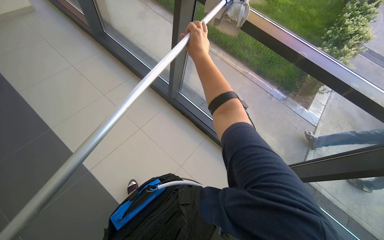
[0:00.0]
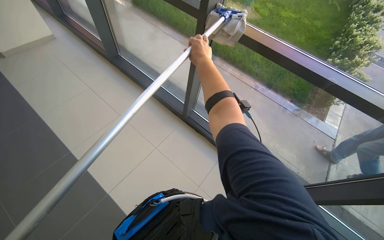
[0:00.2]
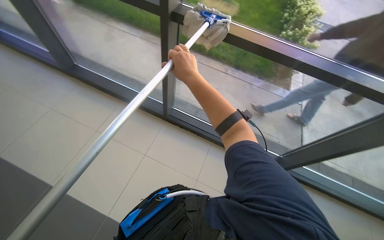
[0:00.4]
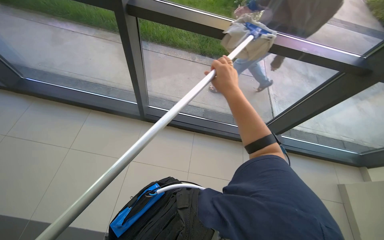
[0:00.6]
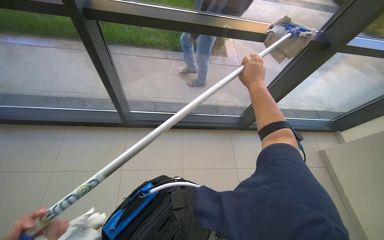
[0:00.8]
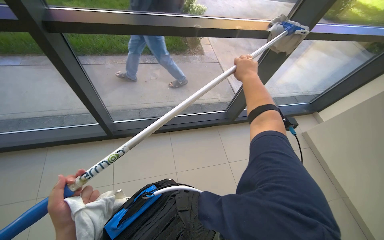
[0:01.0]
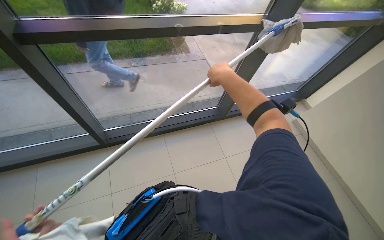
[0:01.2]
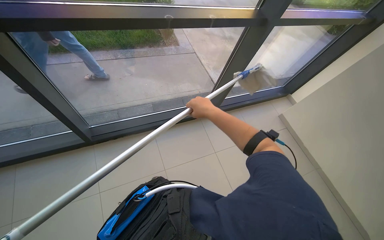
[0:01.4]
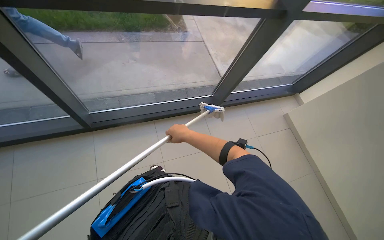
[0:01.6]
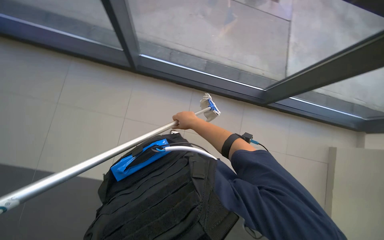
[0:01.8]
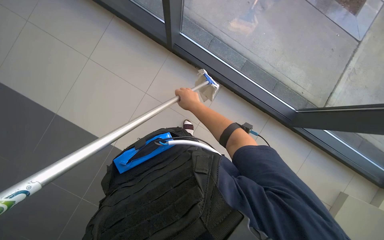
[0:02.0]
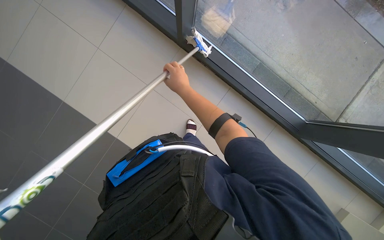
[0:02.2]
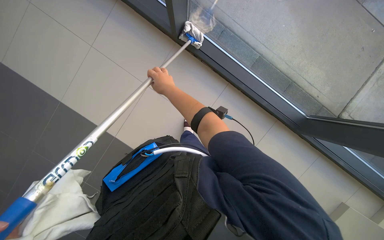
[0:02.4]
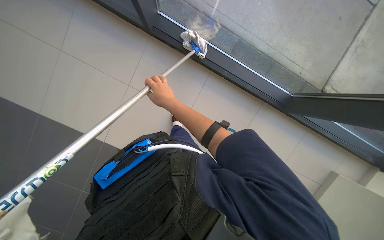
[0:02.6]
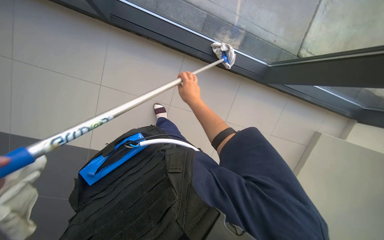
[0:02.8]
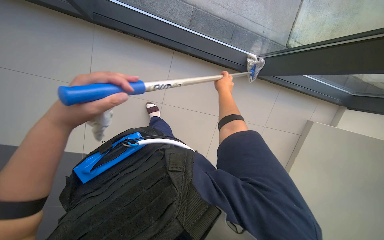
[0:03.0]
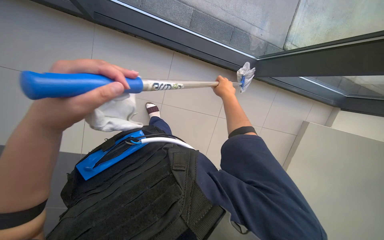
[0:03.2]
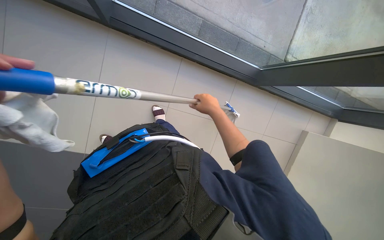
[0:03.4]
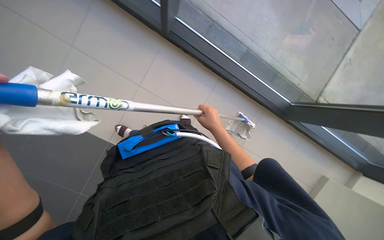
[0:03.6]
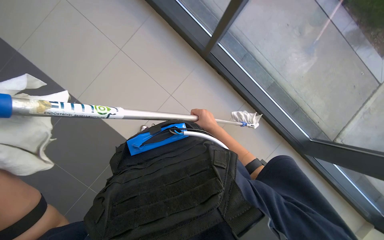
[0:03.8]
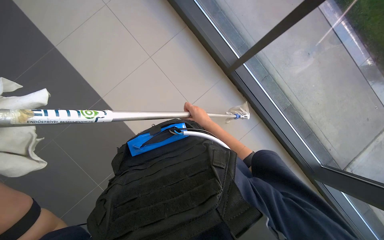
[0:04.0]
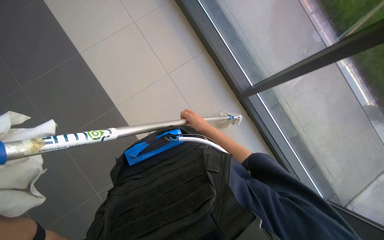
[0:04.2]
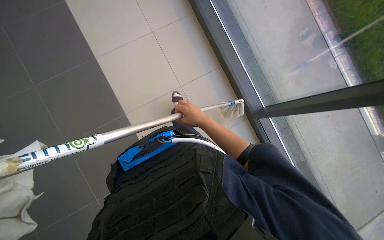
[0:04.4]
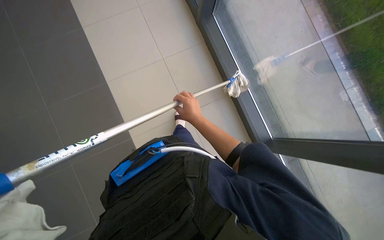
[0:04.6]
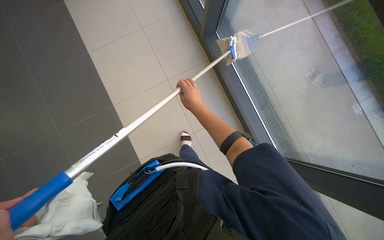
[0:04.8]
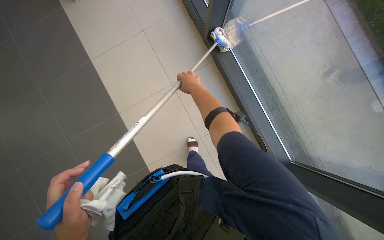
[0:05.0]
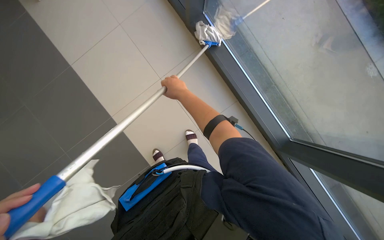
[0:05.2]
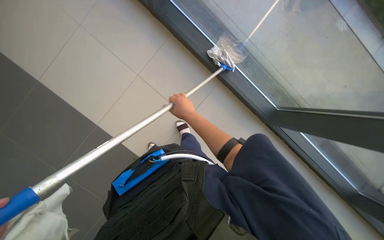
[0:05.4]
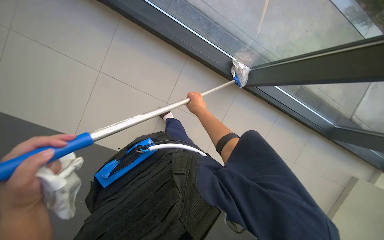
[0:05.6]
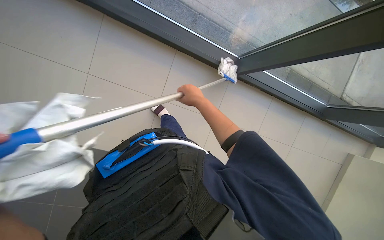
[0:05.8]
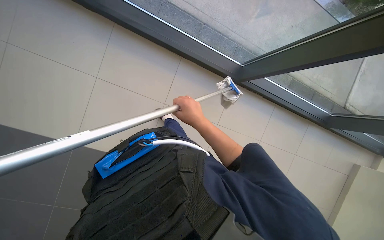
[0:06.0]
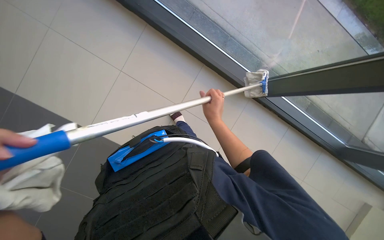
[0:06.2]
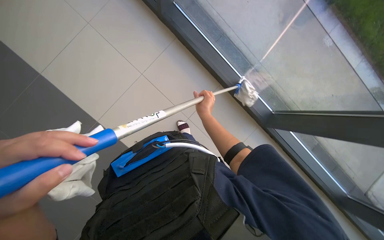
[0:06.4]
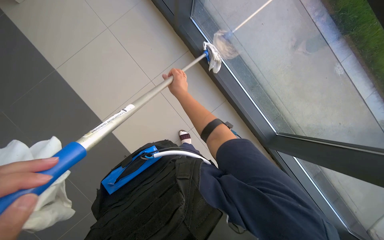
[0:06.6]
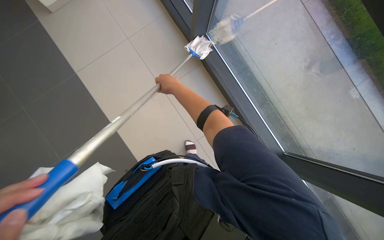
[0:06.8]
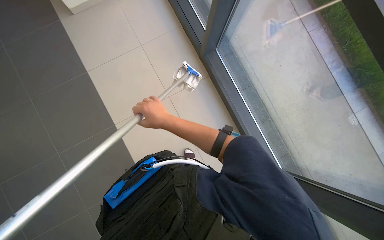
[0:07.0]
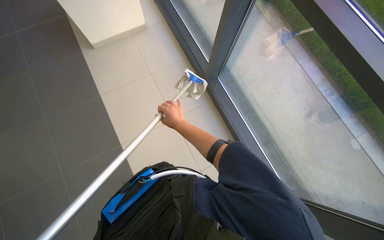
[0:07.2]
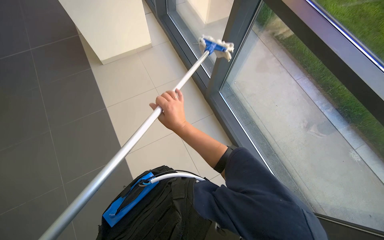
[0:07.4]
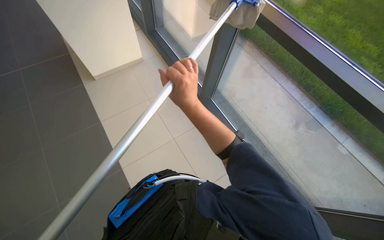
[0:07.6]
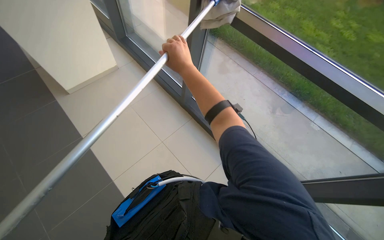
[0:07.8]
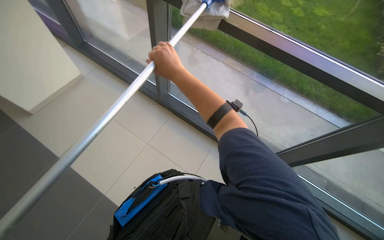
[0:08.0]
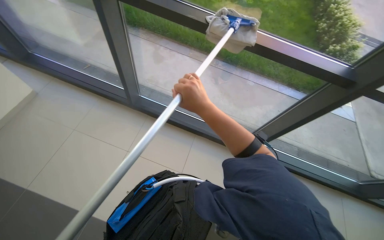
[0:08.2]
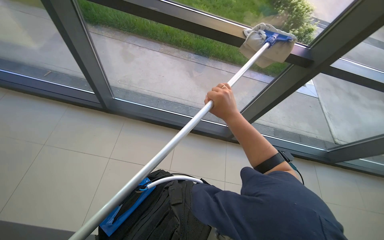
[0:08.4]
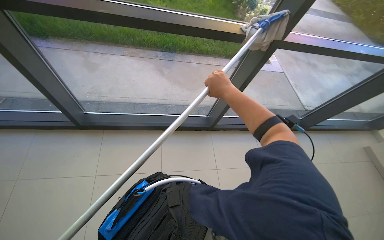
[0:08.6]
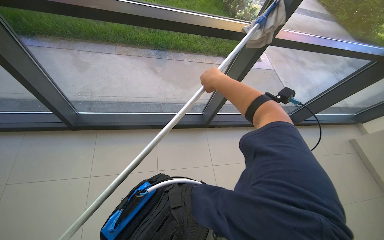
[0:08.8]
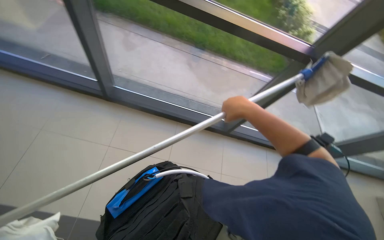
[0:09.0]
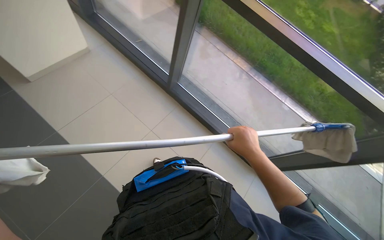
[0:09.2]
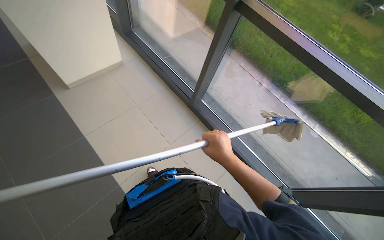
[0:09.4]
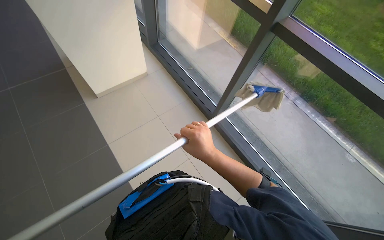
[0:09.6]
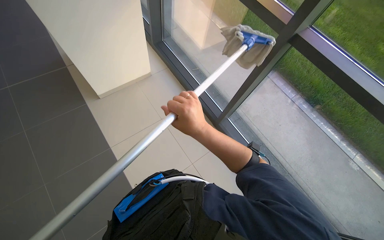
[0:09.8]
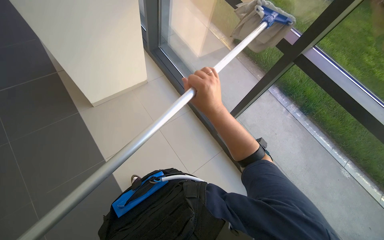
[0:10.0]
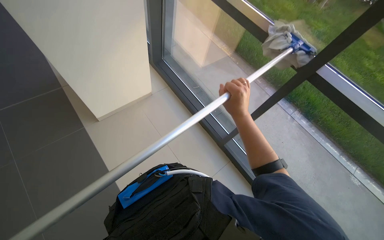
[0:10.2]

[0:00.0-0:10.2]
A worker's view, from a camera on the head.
Job: cleaning windows.
The whole recording: Cleaning glass windows with mop. The worker cleans the large glass windows using a mop-like tool.
0:00.0 to 0:01.4: The wearer's head swings approximately 35 degrees to the right. The right hand is displaced down the picture by some 10 cm, and moves roughly 10 cm to the right and comes back.
0:01.4 to 0:03.0: The wearer's head swings roughly 60 degrees to the left. The view tips downward by about 25 degrees.
0:03.0 to 0:04.4: The right hand moves to the left, about 20 cm.
0:05.8 to 0:07.2: The wearer looks approximately 40 degrees further to the left. The camera pitches upward, by approximately 30 degrees.
0:07.2 to 0:08.8: The wearer looks approximately 70 degrees further to the right.
0:08.8 to 0:10.2: The wearer looks roughly 60 degrees further to the left. The camera pitches upward, by some 15 degrees.

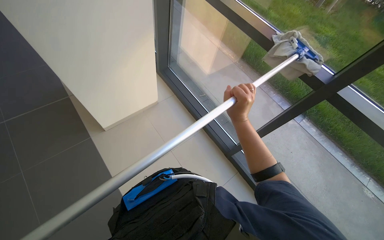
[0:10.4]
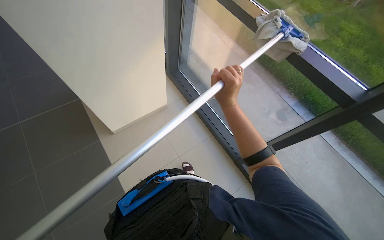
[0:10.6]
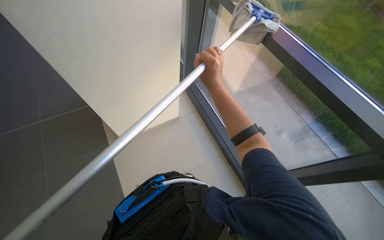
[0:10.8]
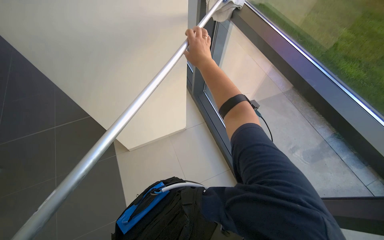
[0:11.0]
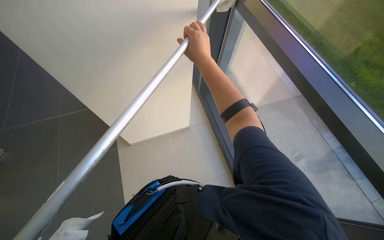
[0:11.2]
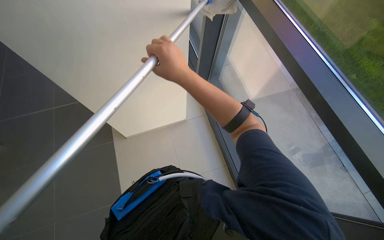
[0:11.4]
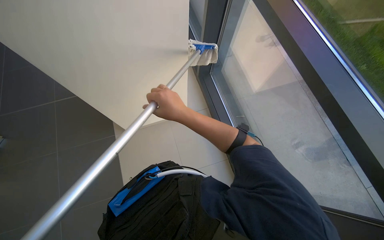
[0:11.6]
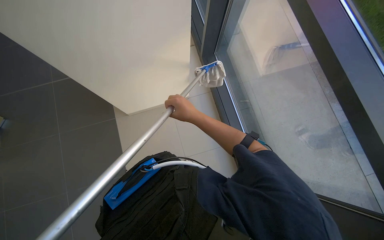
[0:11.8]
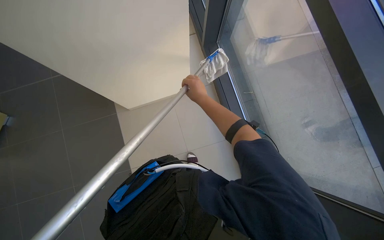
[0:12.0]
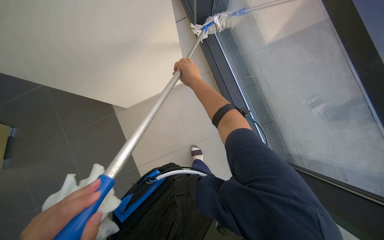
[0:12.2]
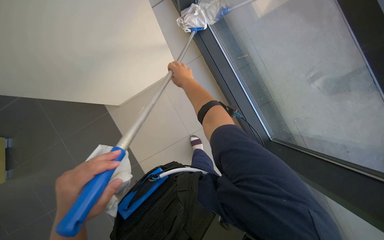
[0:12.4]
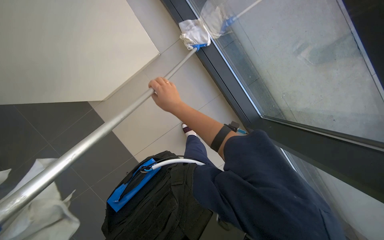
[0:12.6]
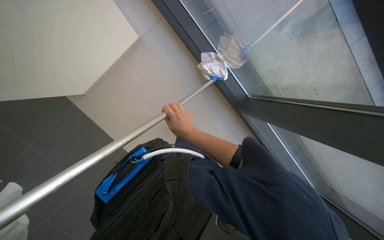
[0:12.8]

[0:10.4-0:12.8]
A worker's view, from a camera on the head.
Job: cleaning windows.
The whole recording: Cleaning glass windows with mop. The worker cleans the large glass windows using a mop-like tool.
0:10.4 to 0:11.6: The right hand heads to the left, covering some 15 cm.
0:11.6 to 0:12.8: The right hand is displaced farther from the camera and down the picture by approximately 20 cm.

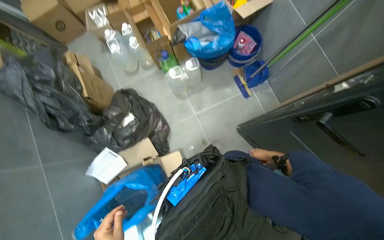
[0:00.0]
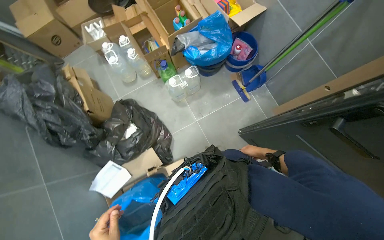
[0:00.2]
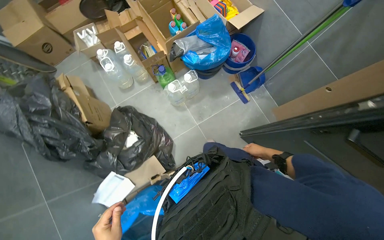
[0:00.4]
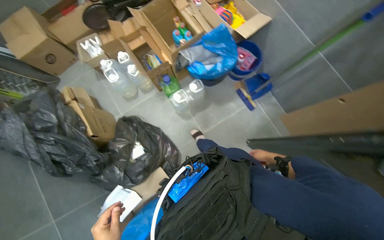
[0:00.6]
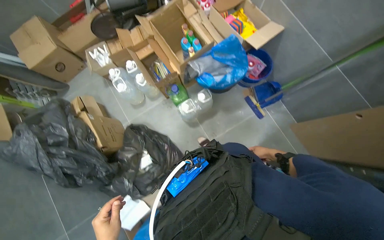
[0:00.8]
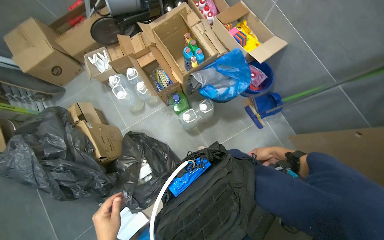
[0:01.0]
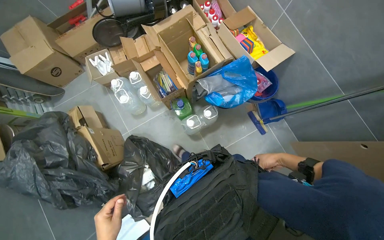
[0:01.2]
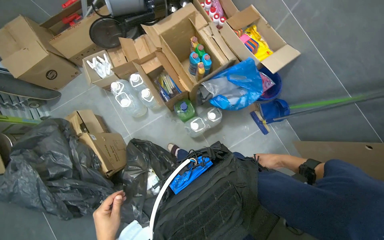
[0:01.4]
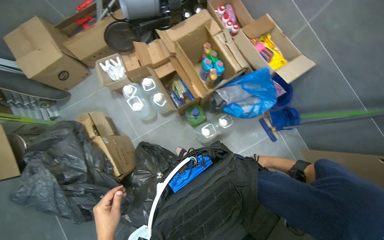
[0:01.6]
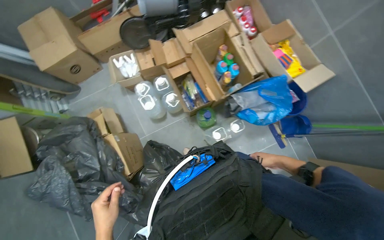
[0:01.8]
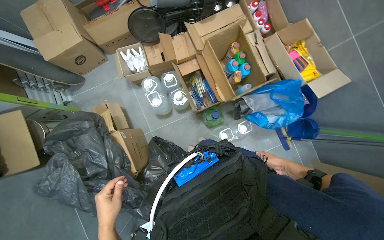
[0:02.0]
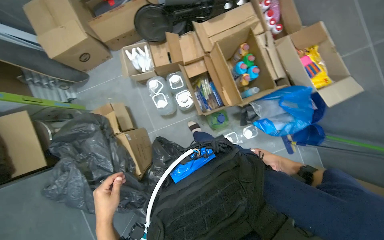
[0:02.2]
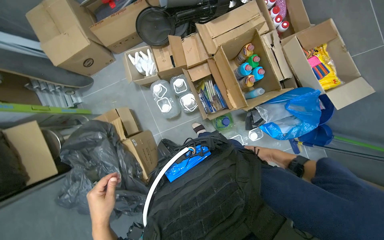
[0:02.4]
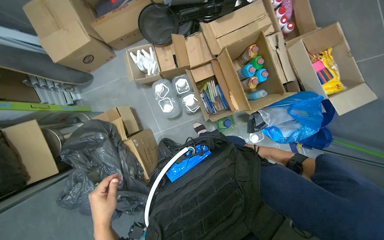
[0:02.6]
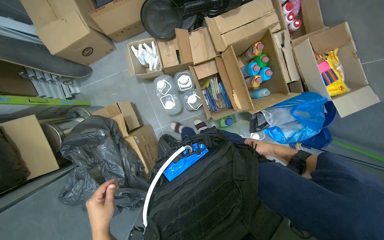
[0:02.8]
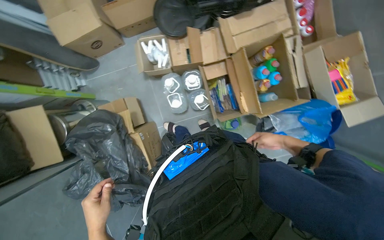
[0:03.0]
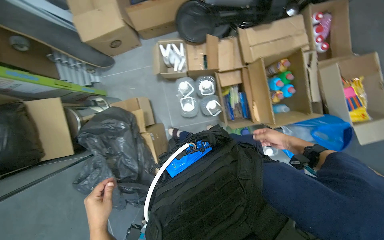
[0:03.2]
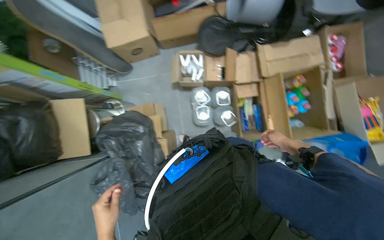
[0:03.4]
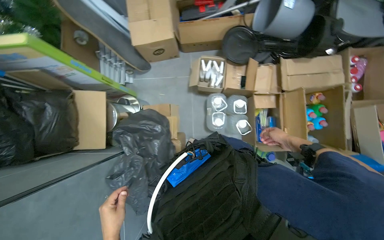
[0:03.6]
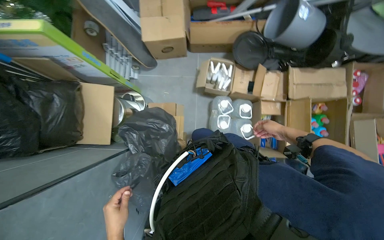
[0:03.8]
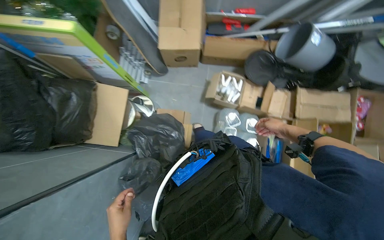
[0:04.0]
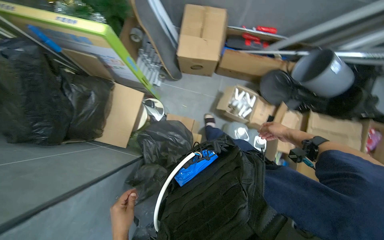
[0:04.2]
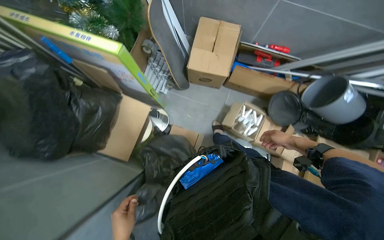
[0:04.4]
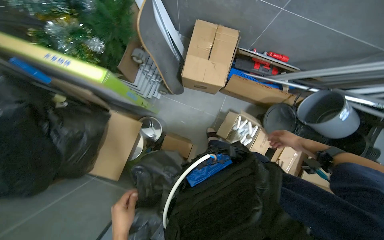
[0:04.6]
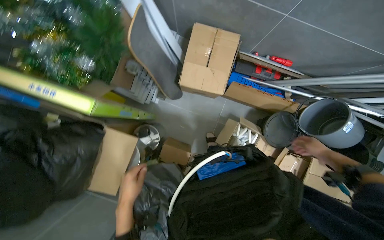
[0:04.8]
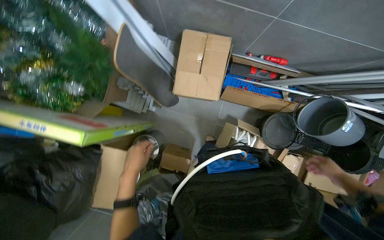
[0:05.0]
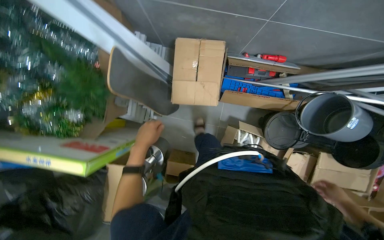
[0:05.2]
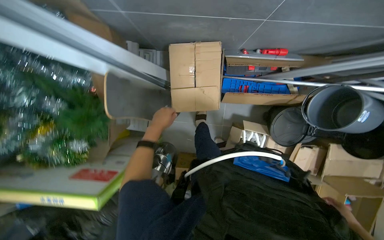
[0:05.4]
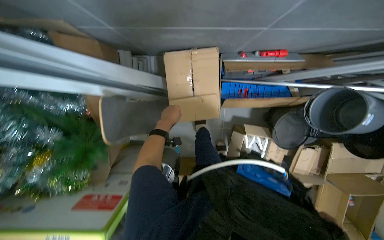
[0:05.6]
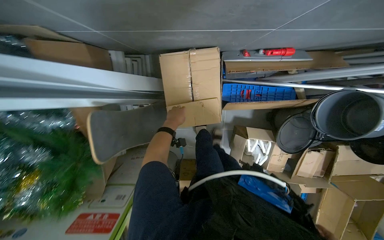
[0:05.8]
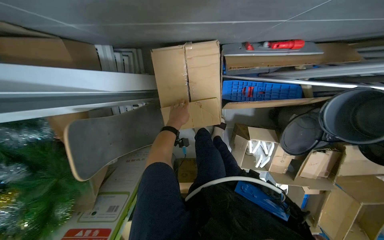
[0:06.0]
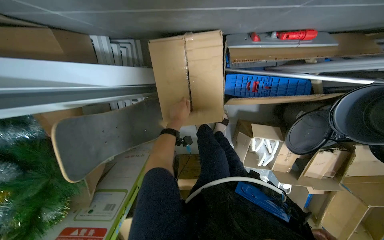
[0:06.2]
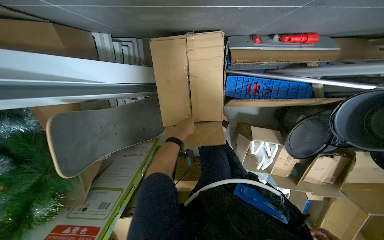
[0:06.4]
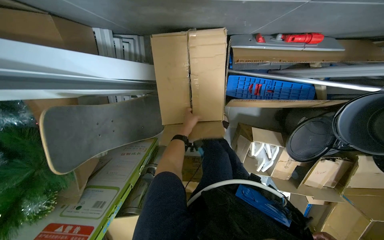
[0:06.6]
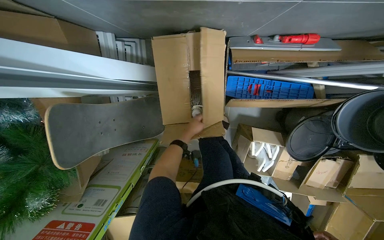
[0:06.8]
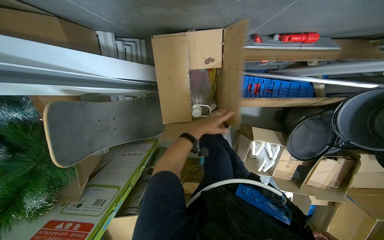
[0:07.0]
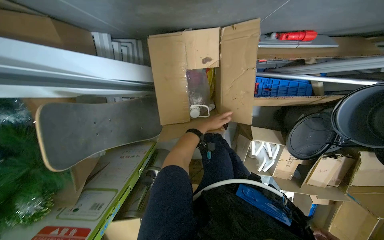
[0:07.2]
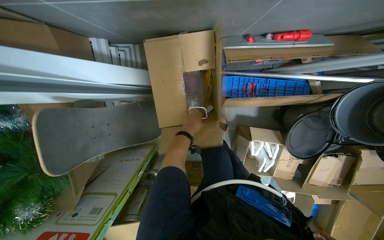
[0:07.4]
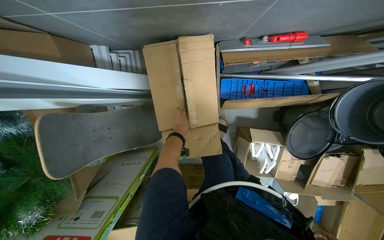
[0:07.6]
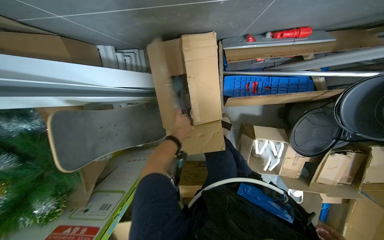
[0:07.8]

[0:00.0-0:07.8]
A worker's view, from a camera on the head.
Job: preparing cleaning supplies.
The whole recording: Accessing and organizing cleaning supplies. The worker takes various cleaning bottles and tools from boxes and places them on the floor.
0:00.0 to 0:01.6: The head travels some 60 cm.
0:01.6 to 0:03.2: The camera is carried approximately 40 cm.
0:03.2 to 0:04.6: The head travels about 60 cm. Everything in view rotates approximately 30 degrees clockwise.
0:04.6 to 0:06.2: The camera travels some 70 cm. The view tips downward by roughly 25 degrees.
0:06.2 to 0:07.8: The left hand moves roughly 15 cm to the right and comes back.
